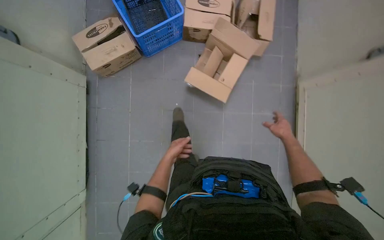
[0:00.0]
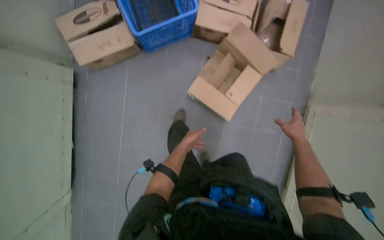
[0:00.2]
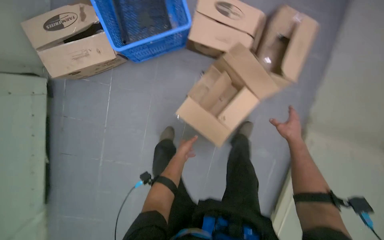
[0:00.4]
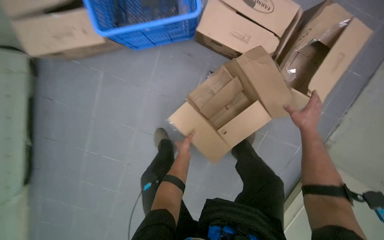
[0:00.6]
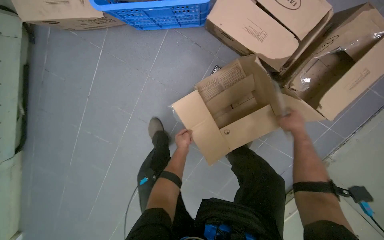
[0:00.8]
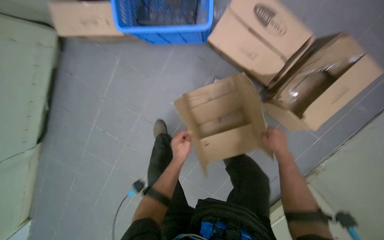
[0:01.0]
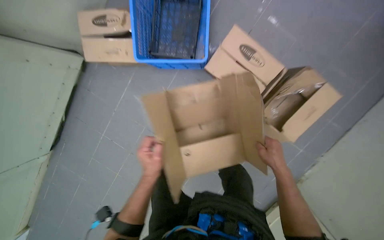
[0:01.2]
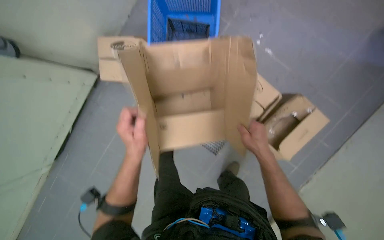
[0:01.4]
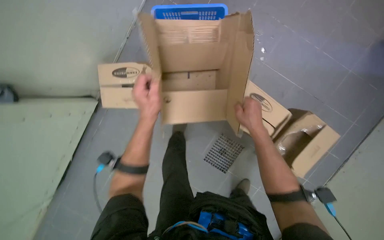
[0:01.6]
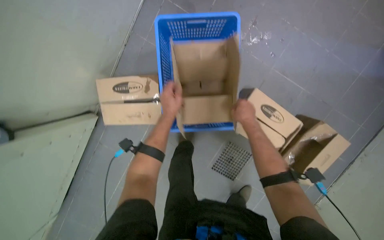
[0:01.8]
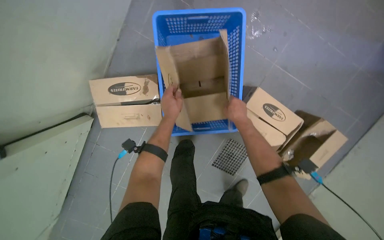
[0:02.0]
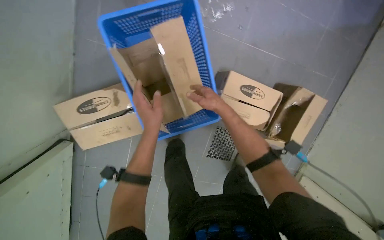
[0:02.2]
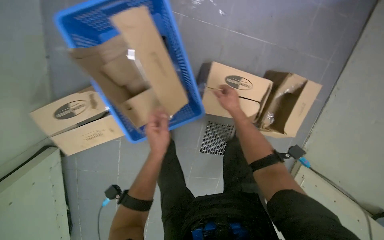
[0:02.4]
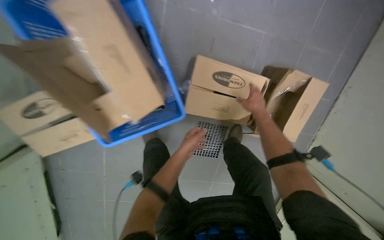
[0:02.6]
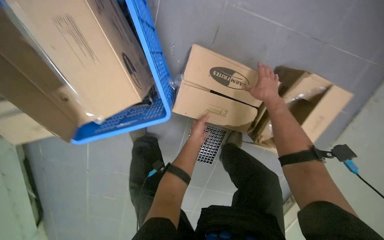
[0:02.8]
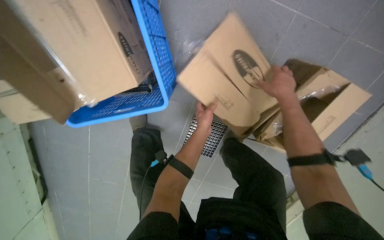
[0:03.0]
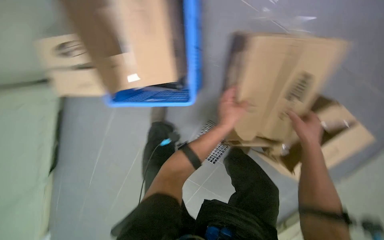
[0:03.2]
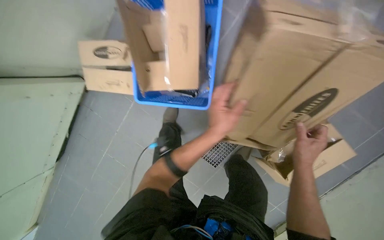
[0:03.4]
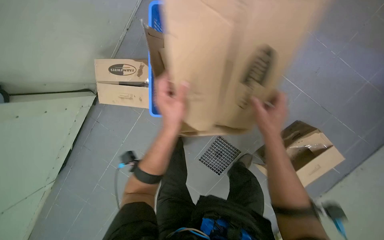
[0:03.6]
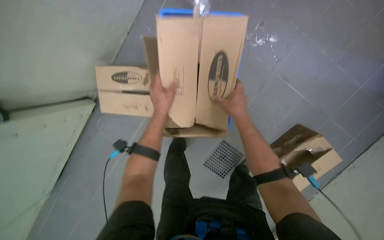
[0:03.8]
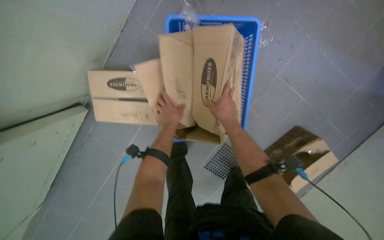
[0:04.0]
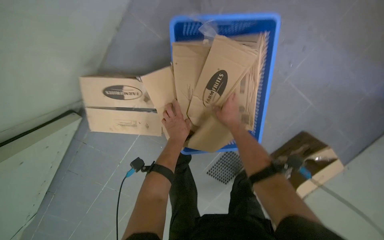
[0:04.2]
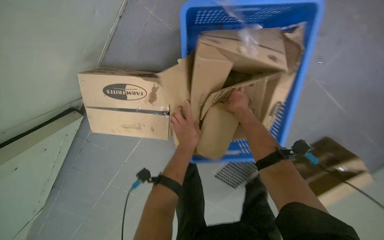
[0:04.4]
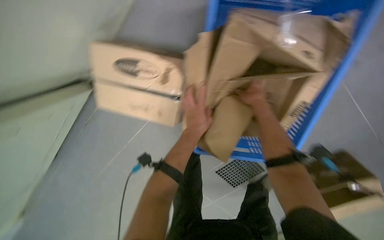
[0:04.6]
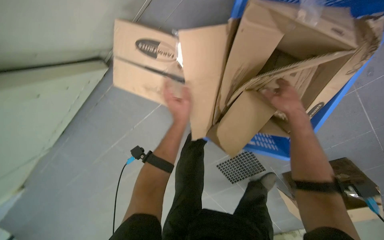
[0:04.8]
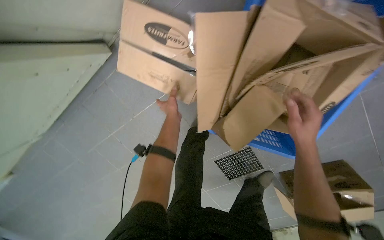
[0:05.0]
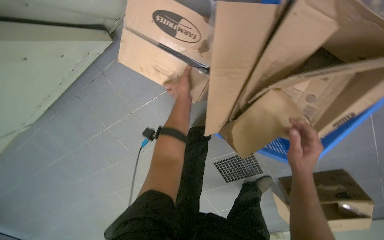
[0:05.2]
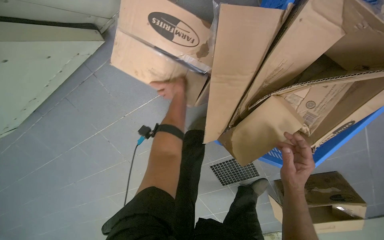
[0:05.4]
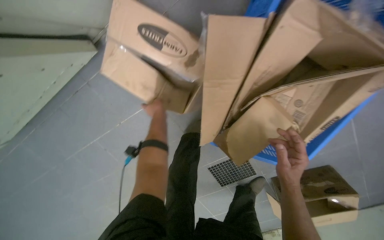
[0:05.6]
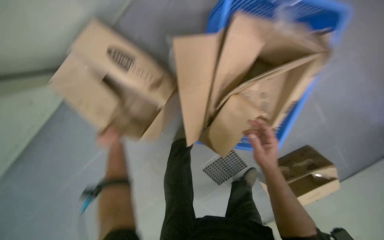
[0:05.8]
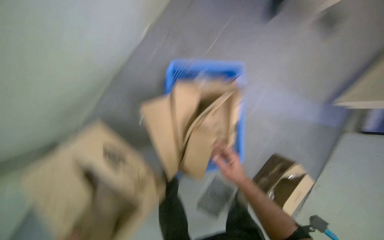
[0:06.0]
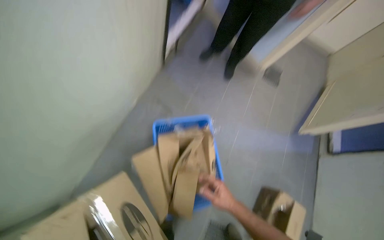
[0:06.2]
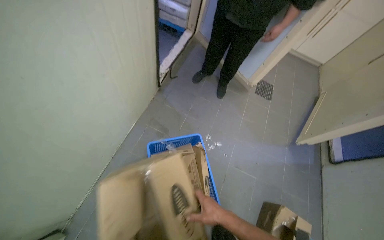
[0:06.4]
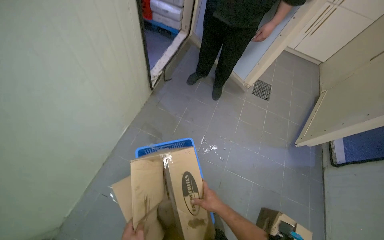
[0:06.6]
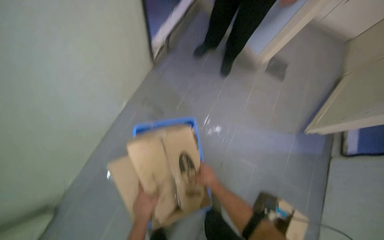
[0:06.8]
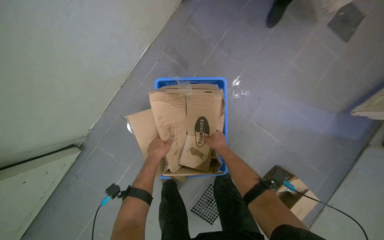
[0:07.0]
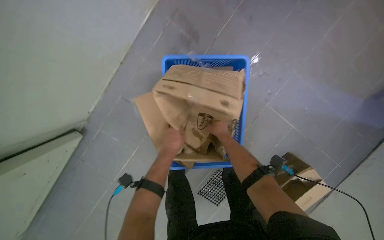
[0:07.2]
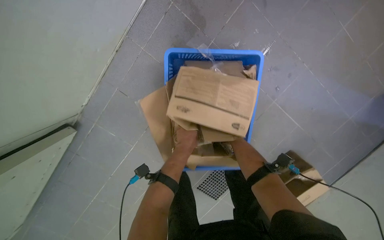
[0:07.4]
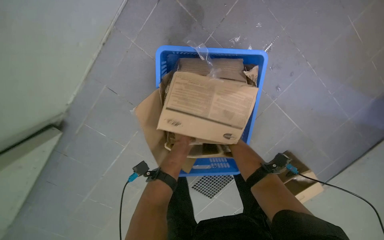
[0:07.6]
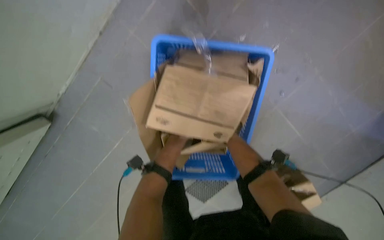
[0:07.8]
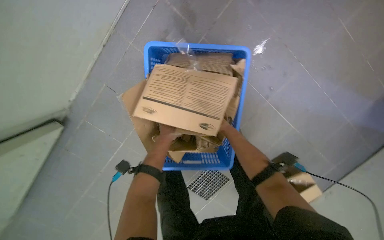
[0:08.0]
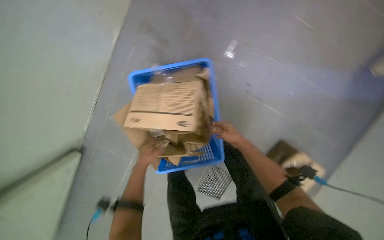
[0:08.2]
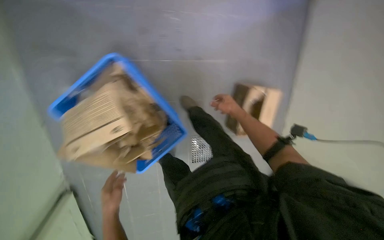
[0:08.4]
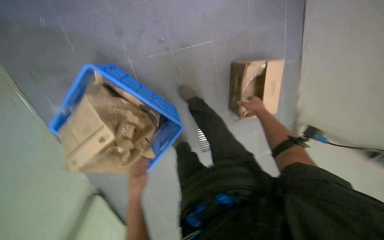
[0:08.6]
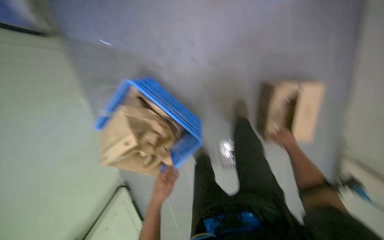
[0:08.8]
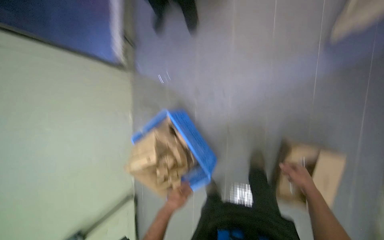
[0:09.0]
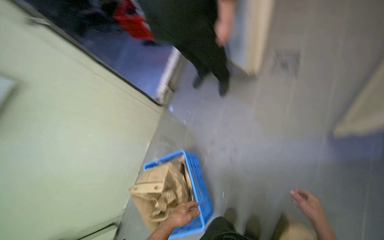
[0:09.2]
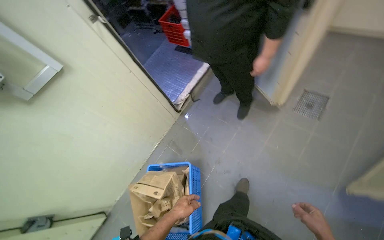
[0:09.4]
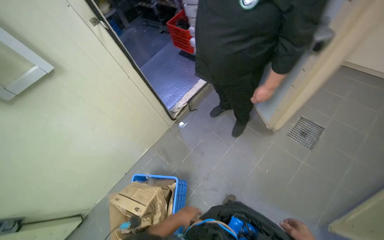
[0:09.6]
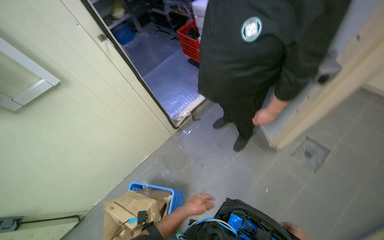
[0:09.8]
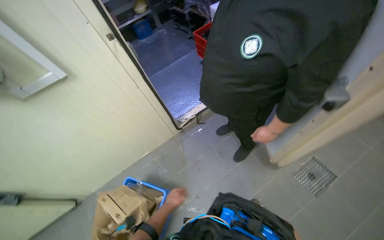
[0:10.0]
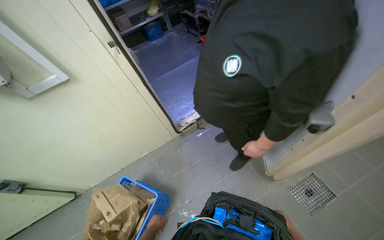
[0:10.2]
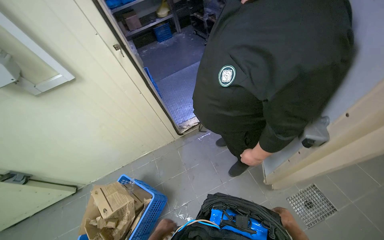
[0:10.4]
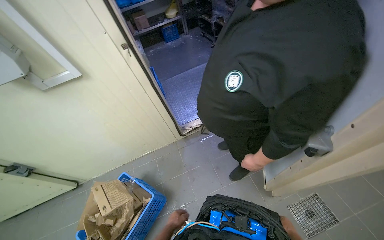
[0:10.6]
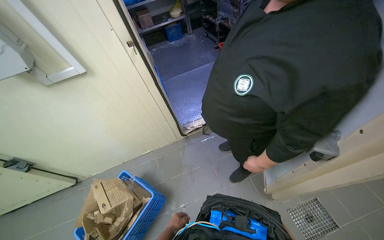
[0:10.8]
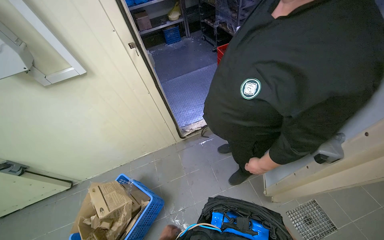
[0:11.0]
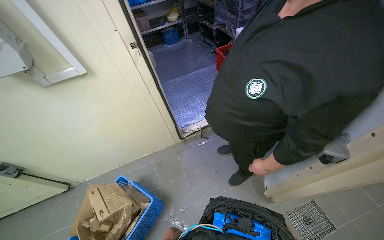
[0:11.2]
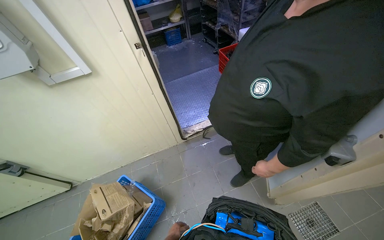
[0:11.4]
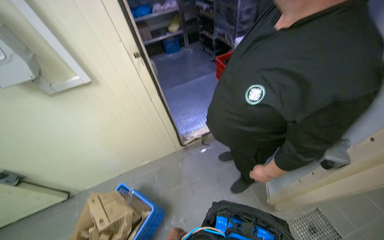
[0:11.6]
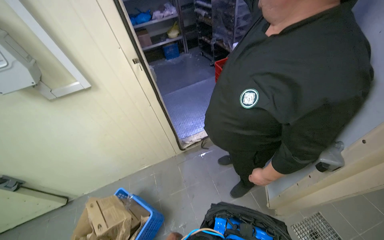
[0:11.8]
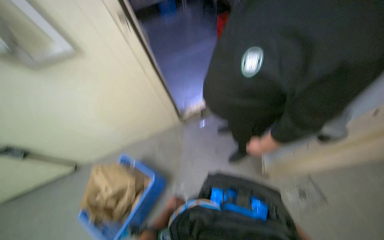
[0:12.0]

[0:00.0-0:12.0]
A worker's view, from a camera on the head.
Job: managing trash.
The whole recording: Folding and crating cardboard boxes. The worker folds cardboard boxes and places them into a blue crate.
0:00.0 to 0:01.6: The wearer moves approximately 70 cm. The scene rotates clockwise by roughly 35 degrees.
0:01.6 to 0:03.0: The camera is carried approximately 50 cm. The view tips downward by about 20 degrees.
0:03.0 to 0:04.4: The head travels about 50 cm.
0:06.0 to 0:07.6: The view tips downward by some 20 degrees.
0:07.6 to 0:09.0: The camera is carried some 70 cm. The camera is aimed about 20 degrees further to the left. Everything in view rotates approximately 45 degrees counterclockwise.
0:09.0 to 0:10.4: The camera is carried about 60 cm. The wearer looks roughly 65 degrees further to the left. The wearer looks approximately 25 degrees further upward.

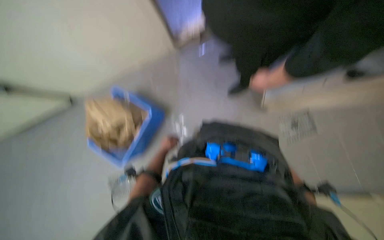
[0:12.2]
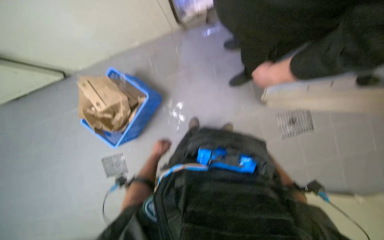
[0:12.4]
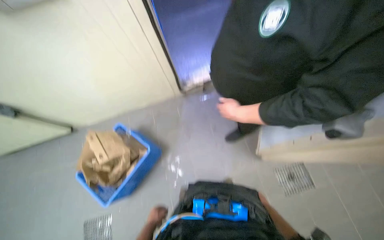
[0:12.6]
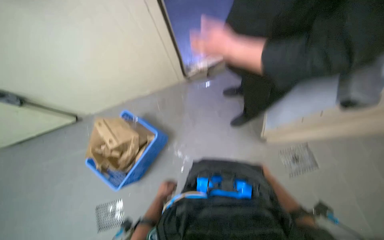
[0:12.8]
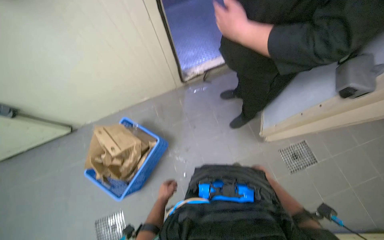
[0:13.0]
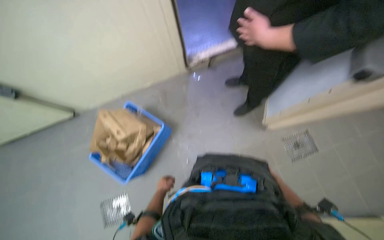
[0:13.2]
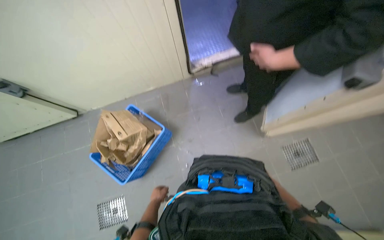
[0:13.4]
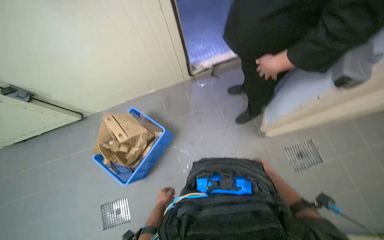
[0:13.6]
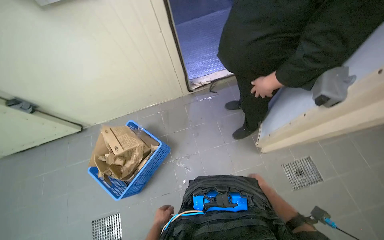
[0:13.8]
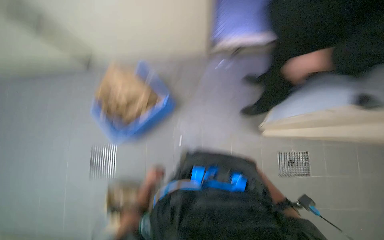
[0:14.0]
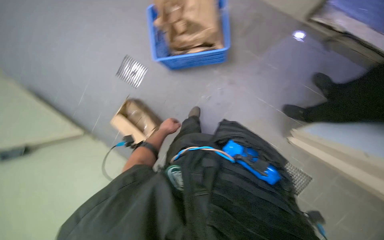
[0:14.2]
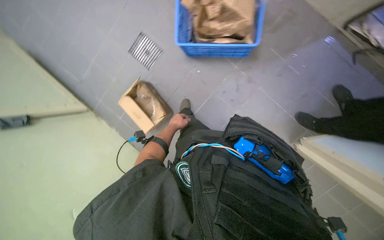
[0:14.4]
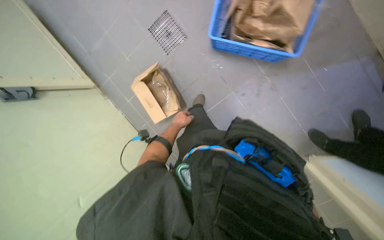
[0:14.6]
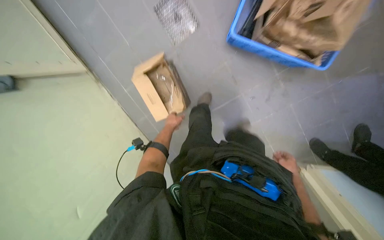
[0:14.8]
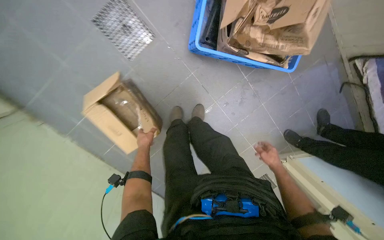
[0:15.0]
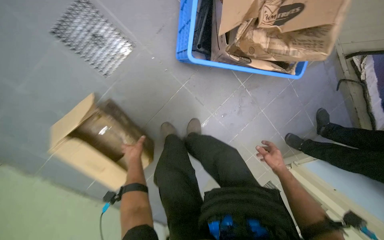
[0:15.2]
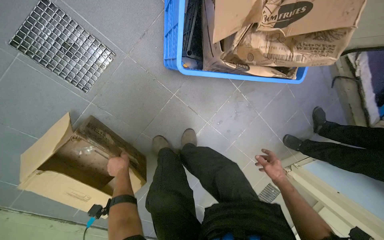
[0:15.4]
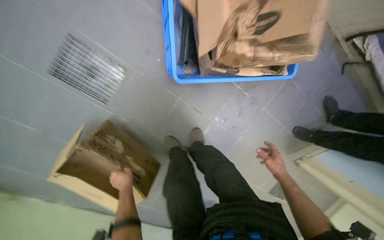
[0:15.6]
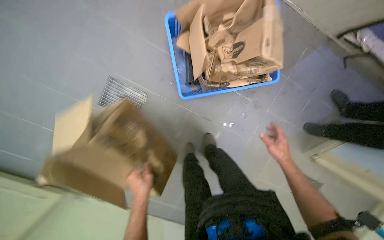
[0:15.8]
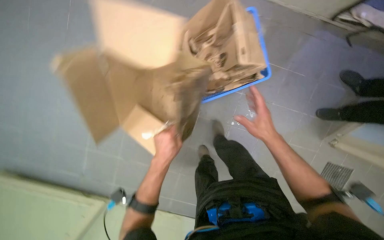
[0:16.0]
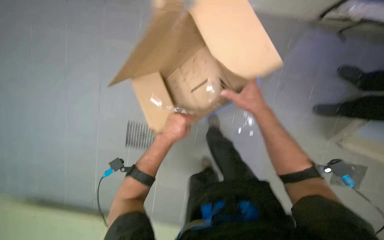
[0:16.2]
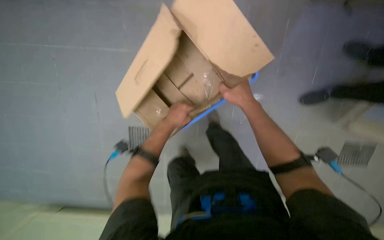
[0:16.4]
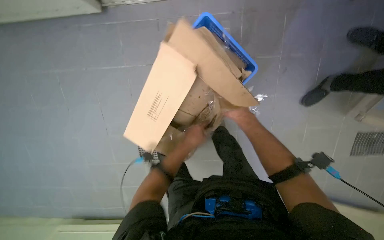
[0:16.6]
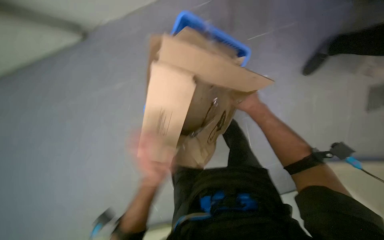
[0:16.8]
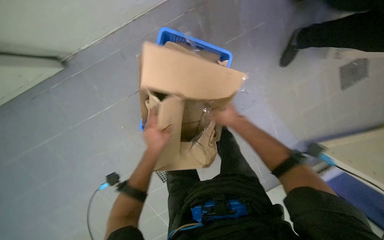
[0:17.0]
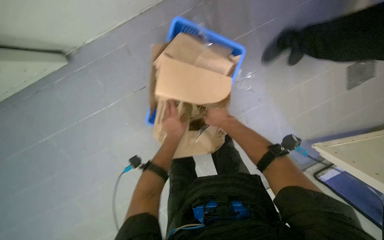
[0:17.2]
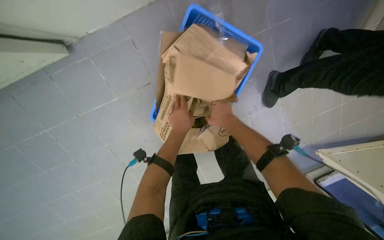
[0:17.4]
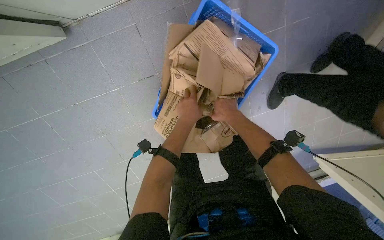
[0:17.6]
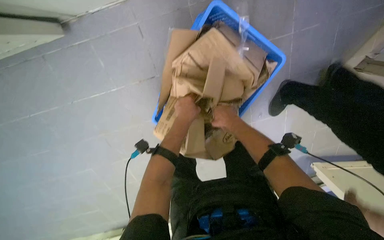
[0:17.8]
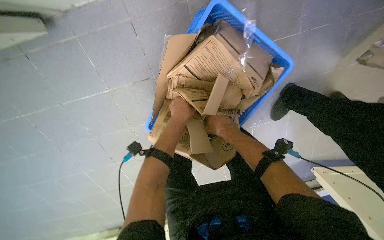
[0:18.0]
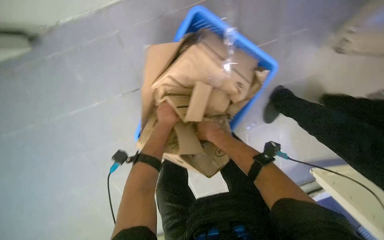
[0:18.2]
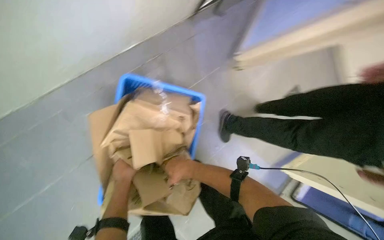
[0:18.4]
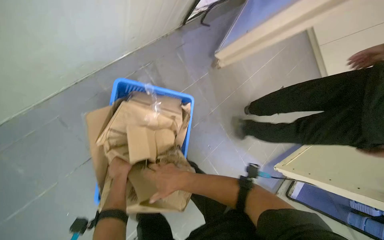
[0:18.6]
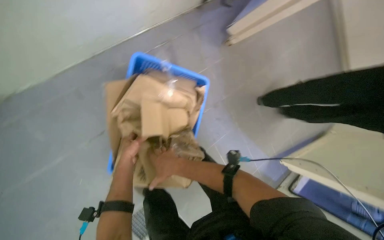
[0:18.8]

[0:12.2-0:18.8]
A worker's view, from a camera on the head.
Job: managing trash.
The whole recording: Folding and crating cardboard boxes. The worker folds cardboard boxes and places them into a blue crate.
0:12.2 to 0:13.8: The view tips upward by roughly 15 degrees. The left hand moves up and down the picture over approximately 30 cm, changing direction 2 times.
0:13.8 to 0:15.4: The wearer moves some 80 cm. The wearer looks approximately 35 degrees further downward. The scene turns approximately 30 degrees clockwise in the picture.
0:15.4 to 0:17.2: The wearer moves some 70 cm. The view swings roughly 35 degrees to the left. The wearer looks about 30 degrees further upward. Everything in view rotates roughly 30 degrees counterclockwise.
